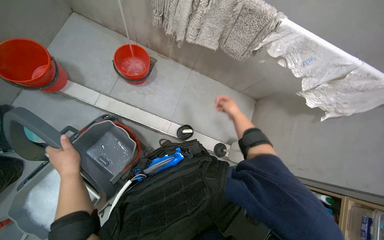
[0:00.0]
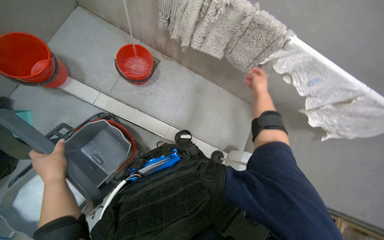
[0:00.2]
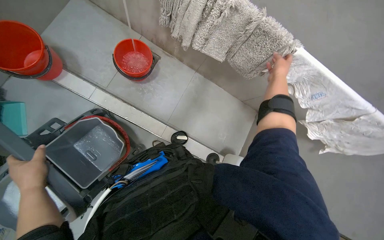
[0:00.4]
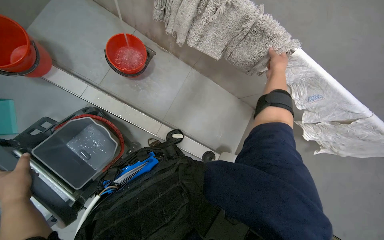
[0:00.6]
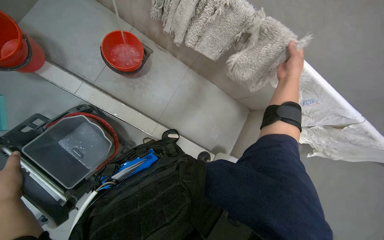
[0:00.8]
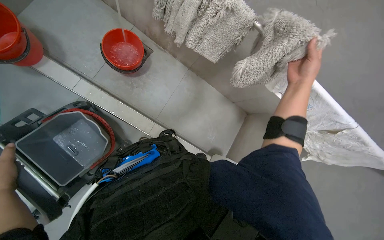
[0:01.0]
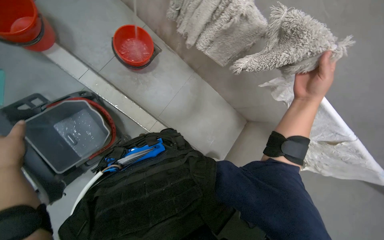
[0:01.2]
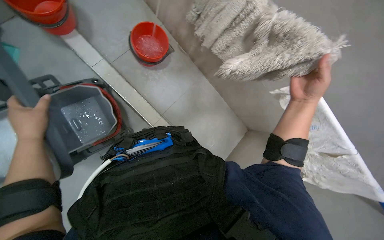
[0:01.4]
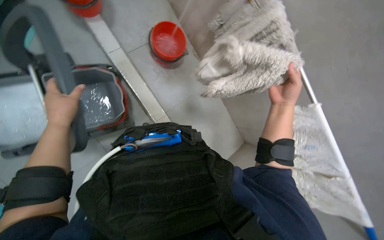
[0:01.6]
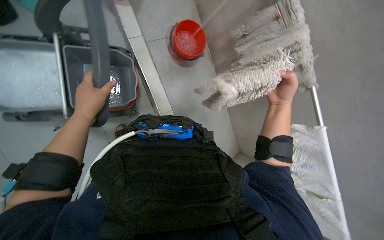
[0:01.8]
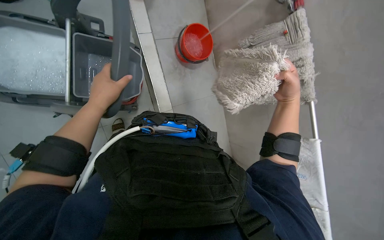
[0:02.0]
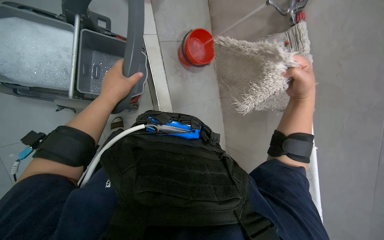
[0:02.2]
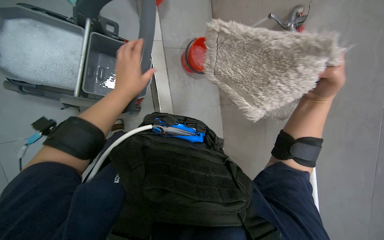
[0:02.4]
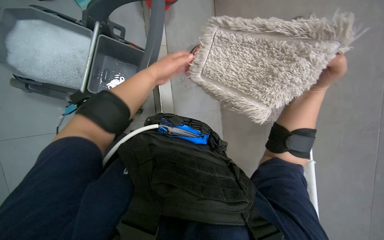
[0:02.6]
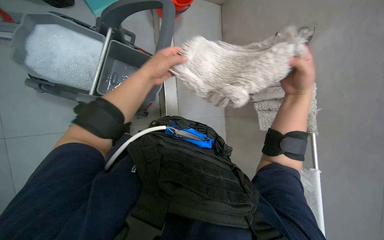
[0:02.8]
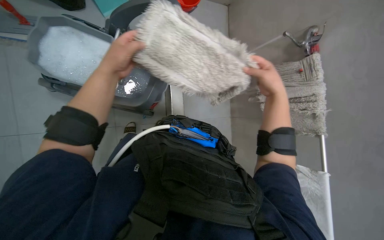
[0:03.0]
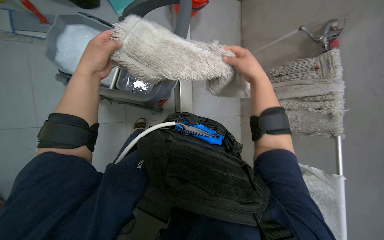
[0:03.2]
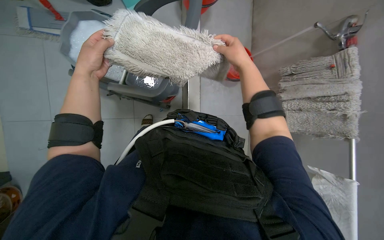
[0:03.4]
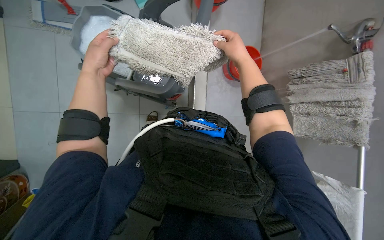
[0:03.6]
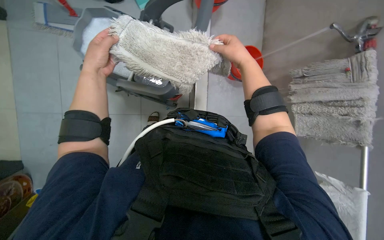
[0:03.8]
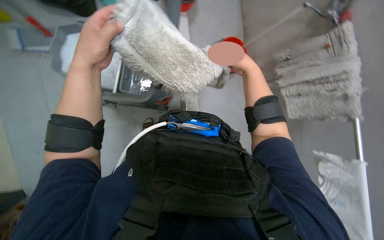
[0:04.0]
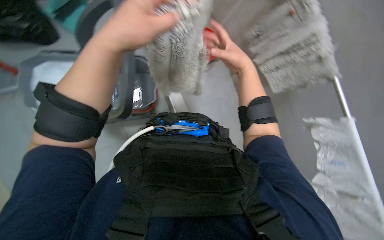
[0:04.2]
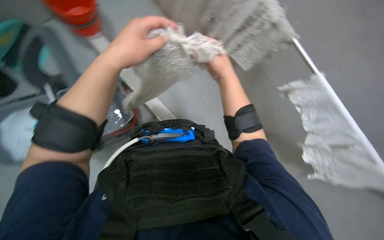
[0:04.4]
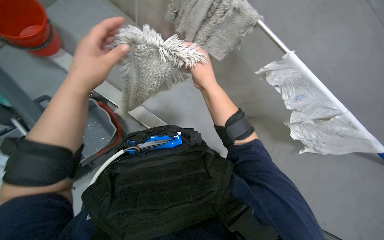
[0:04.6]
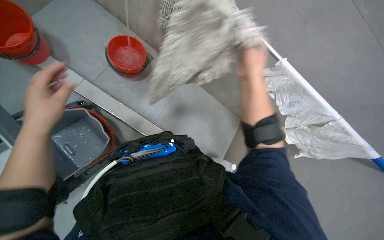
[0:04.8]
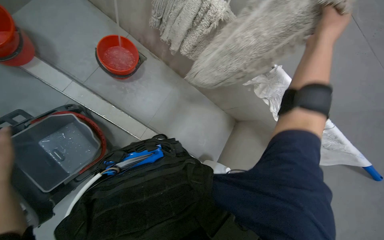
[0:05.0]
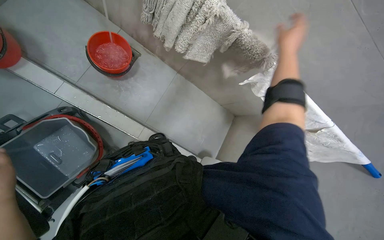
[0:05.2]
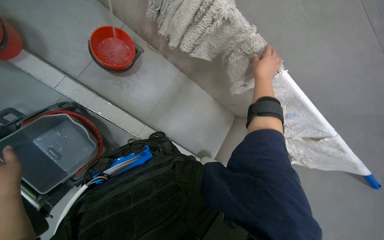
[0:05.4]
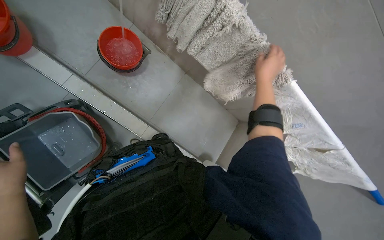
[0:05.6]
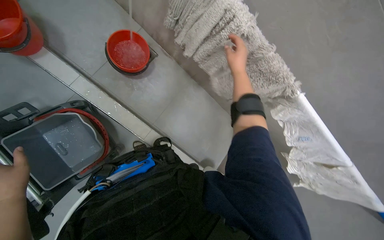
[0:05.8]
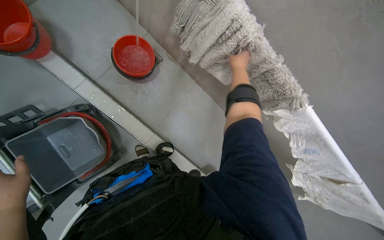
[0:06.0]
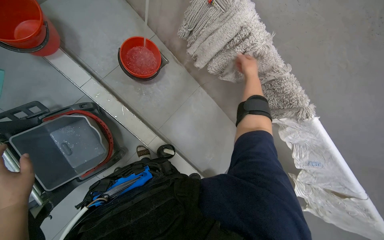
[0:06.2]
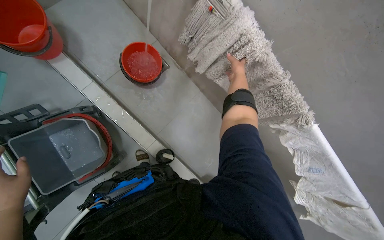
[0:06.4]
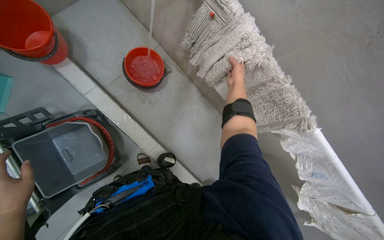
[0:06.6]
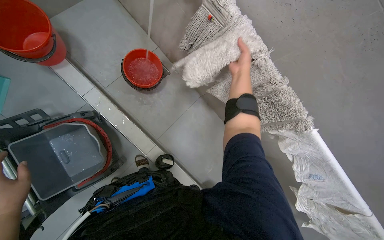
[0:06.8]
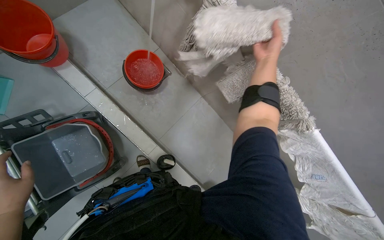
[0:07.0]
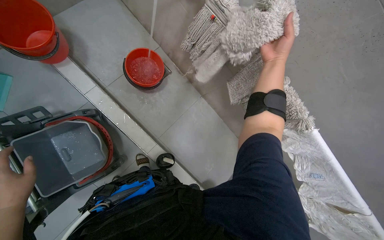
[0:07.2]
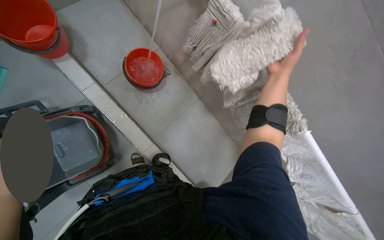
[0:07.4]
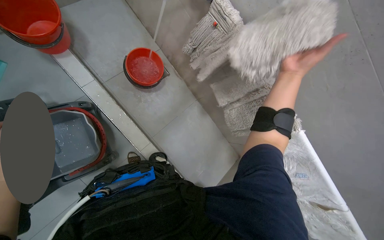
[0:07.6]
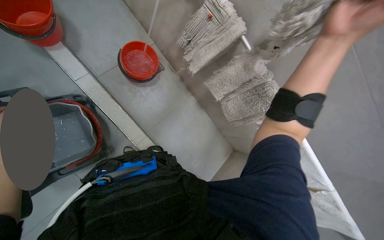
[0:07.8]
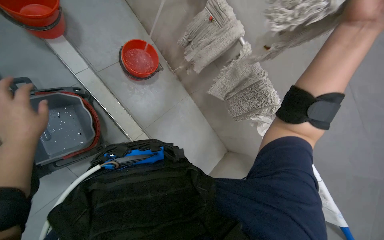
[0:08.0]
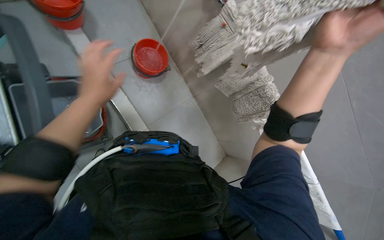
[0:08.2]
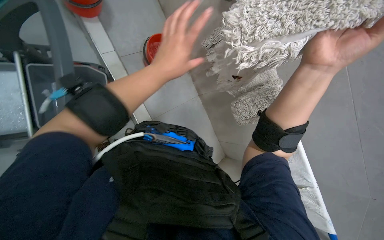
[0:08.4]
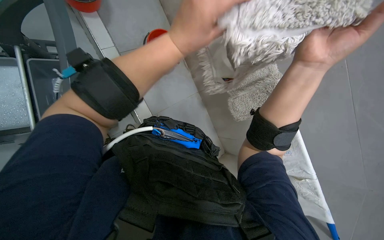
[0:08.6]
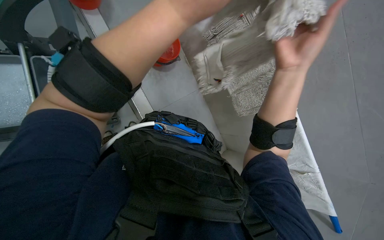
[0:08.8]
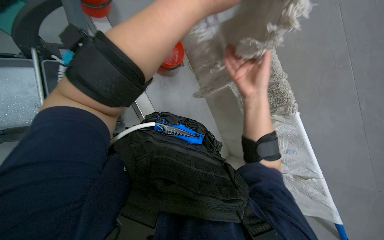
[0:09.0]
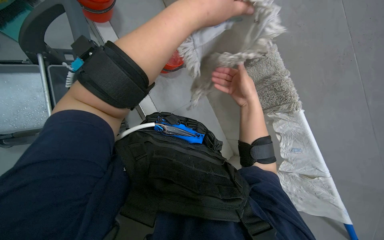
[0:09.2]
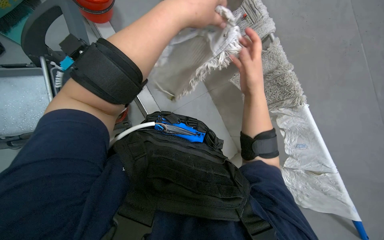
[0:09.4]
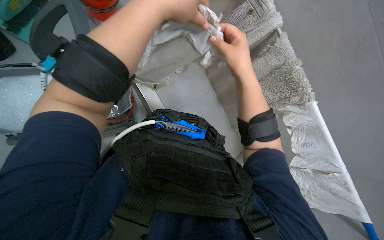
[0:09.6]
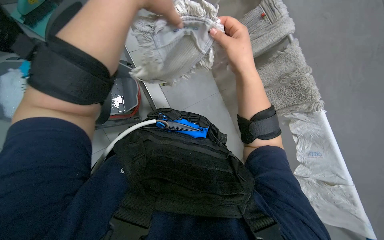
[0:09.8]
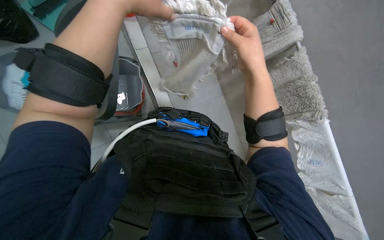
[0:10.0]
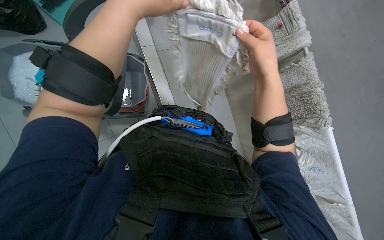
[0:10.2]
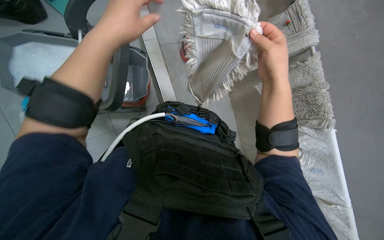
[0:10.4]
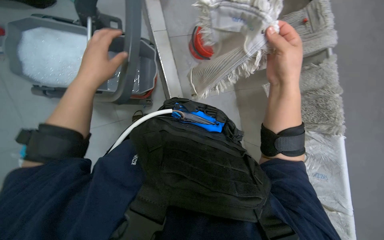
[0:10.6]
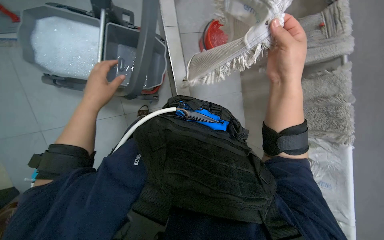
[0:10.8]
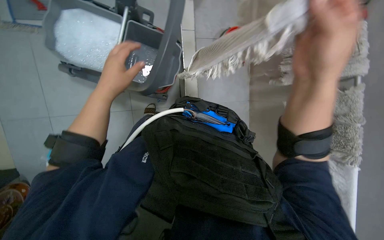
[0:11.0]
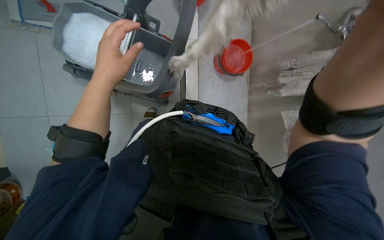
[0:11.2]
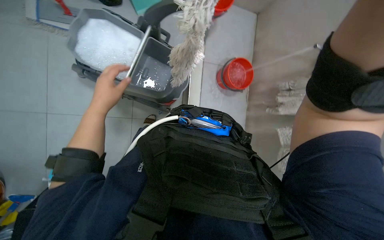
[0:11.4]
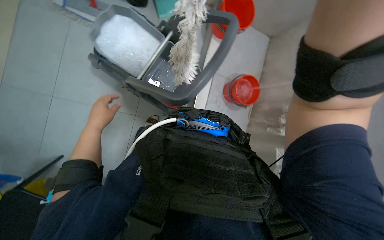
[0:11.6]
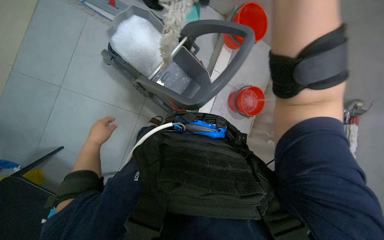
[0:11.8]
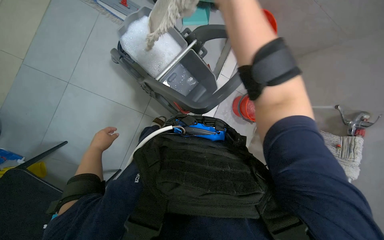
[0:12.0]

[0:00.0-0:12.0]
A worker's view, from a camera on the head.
Job: preparing cleaning supplies.
The whole recording: Preparing cleaning equipment. The worker fills buckets with water, pours them into the cleaning cart, and prepares the mop.
0:00.0 to 0:01.6: The scene rotates clockwise by about 35 degrees.
0:01.6 to 0:03.0: Everything in view rotates approximately 25 degrees clockwise. The left hand heads nearer to the camera, covering roughly 10 cm.
0:03.0 to 0:04.4: The scene turns some 35 degrees counterclockwise in the picture.
0:04.4 to 0:06.0: The right hand shifts about 35 cm up the picture and farther from the camera, and moves about 35 cm to the right and comes back.
0:06.0 to 0:07.6: The right hand moves nearer to the camera, roughly 25 cm.
0:07.6 to 0:09.0: The right hand travels to the left by approximately 15 cm. Meanwhile the left hand shifts about 35 cm to the right and nearer to the camera.
0:10.4 to 0:12.0: The view tilts approximately 15 degrees upward. The scene rotates clockwise by roughly 45 degrees.

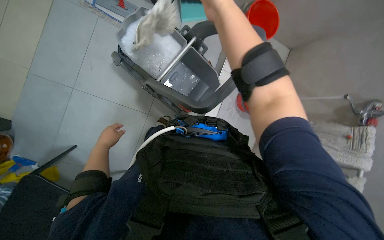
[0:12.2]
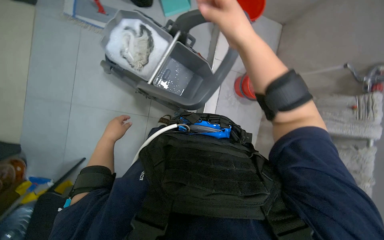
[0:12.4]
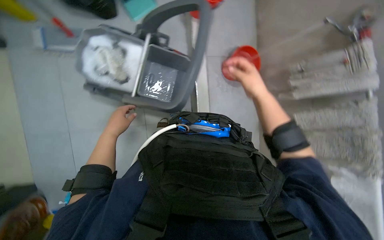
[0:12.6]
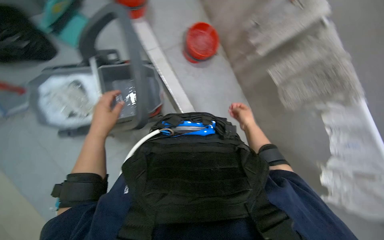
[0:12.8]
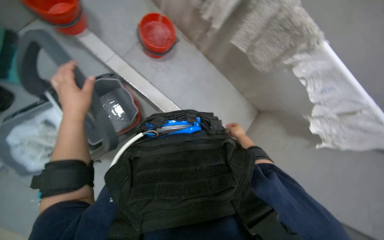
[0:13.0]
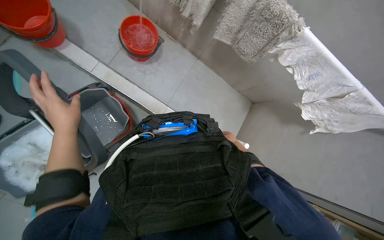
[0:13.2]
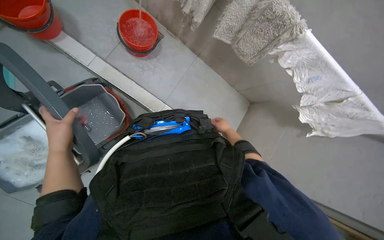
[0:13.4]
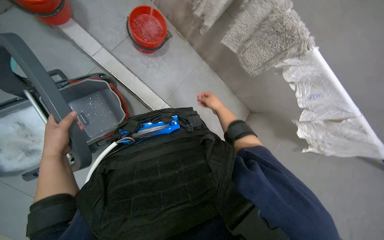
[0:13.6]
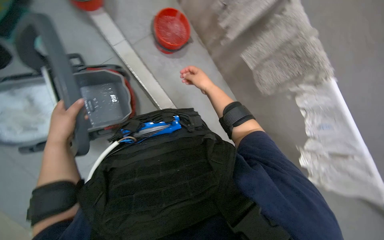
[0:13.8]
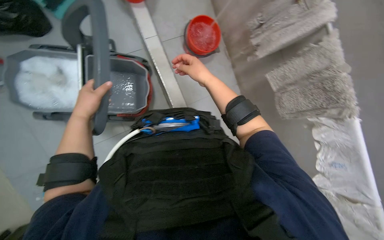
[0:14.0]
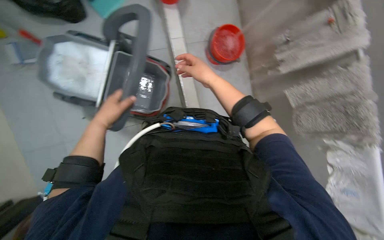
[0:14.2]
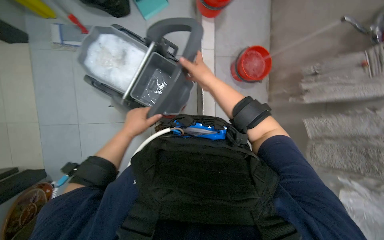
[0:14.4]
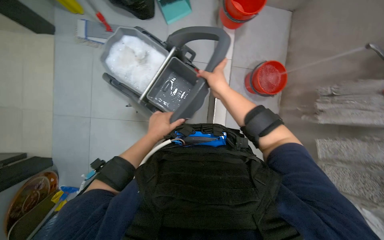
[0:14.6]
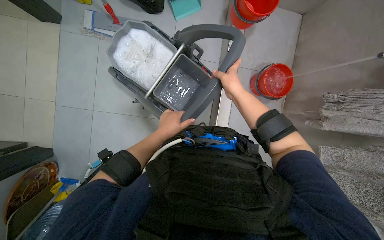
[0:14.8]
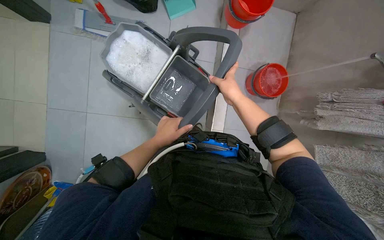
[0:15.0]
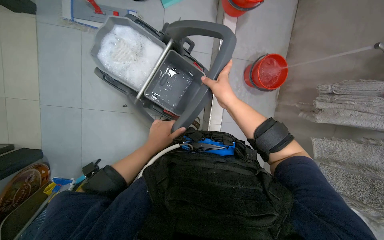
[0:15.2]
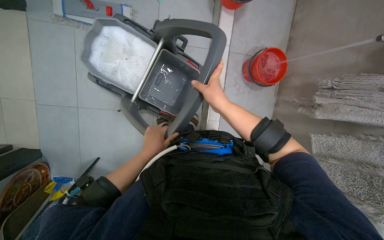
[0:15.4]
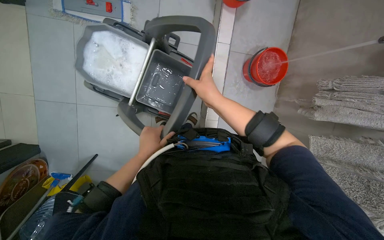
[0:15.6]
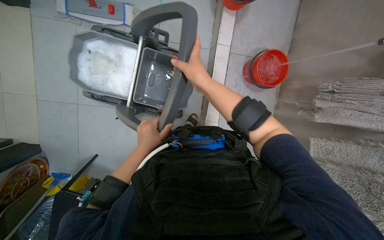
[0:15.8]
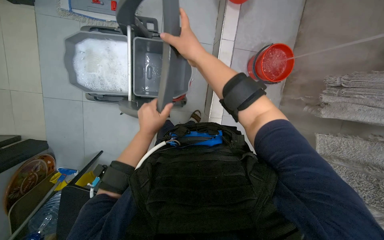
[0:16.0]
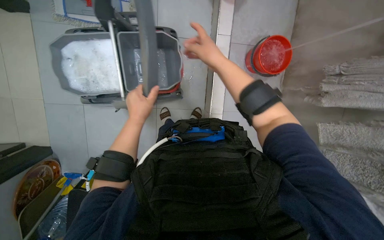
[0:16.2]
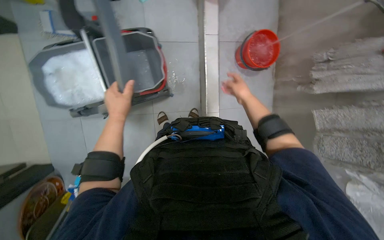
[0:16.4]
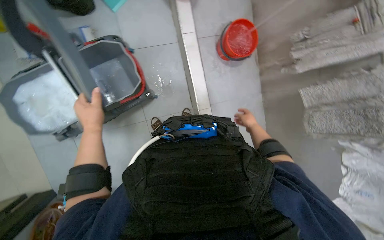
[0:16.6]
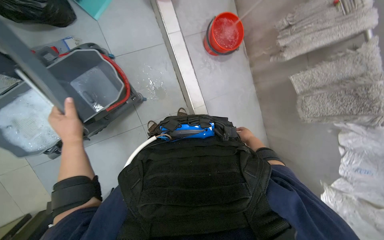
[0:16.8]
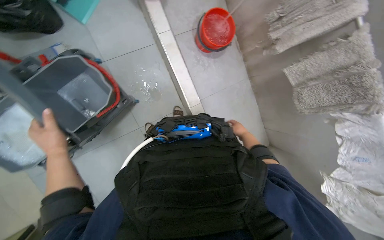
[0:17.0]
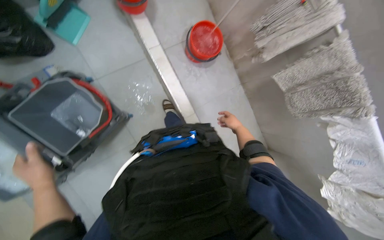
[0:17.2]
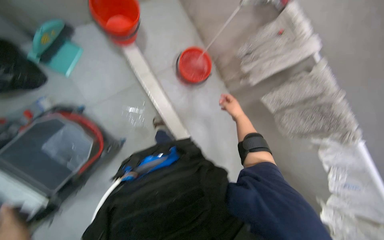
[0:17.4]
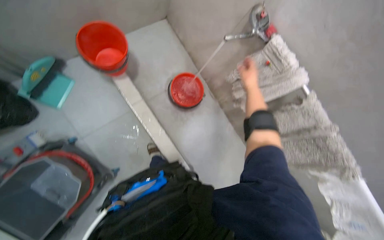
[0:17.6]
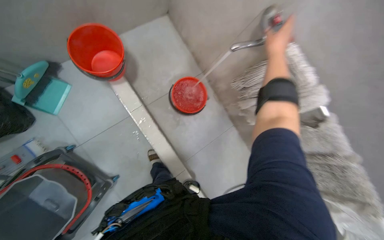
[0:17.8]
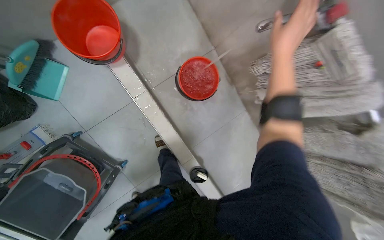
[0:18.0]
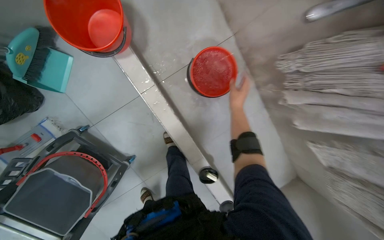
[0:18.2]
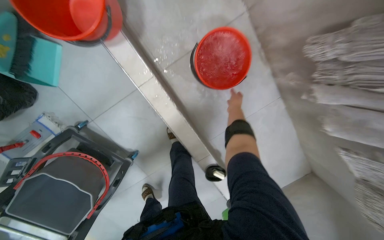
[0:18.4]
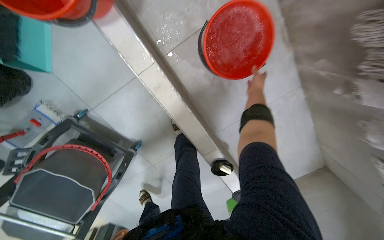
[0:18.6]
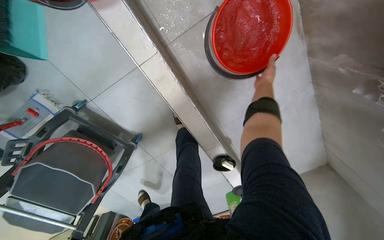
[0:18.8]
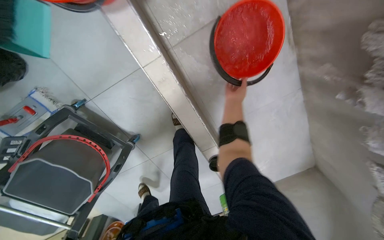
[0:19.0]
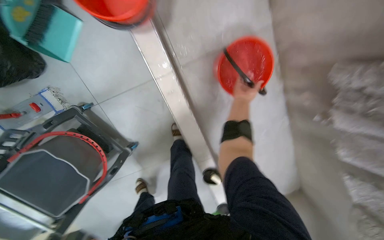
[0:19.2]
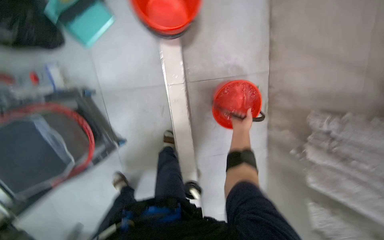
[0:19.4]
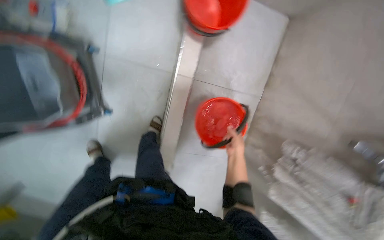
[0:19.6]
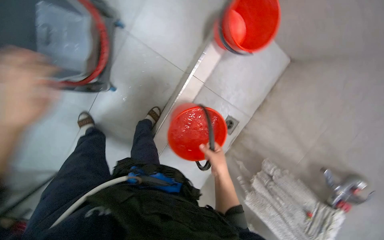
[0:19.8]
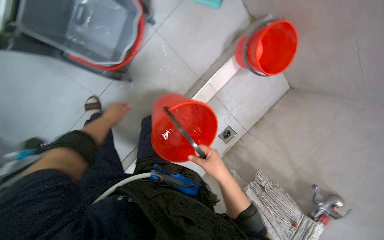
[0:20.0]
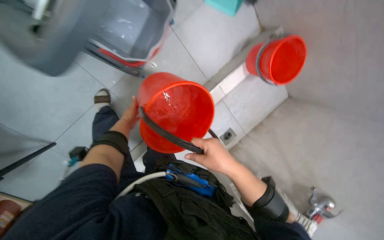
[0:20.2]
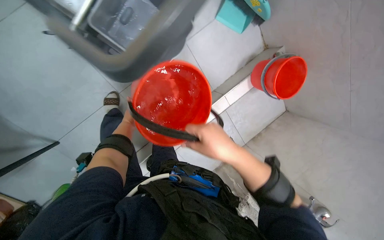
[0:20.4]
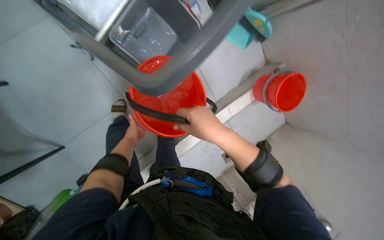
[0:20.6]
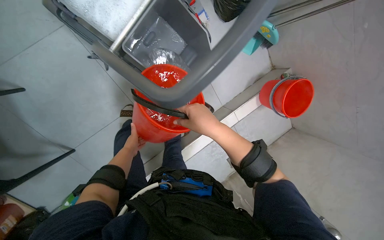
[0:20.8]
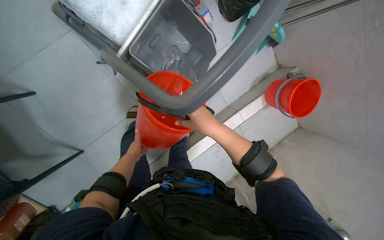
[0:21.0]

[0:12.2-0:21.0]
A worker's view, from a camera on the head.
Job: preparing cleaning supplies.
The whole recording: Preparing cleaning equipment. The worker fills buckets with water, pours them into the cleaning cart, and prepares the mop.
0:12.2 to 0:13.6: The camera pitches downward, by approximately 15 degrees. Everything in view rotates approximately 70 degrees counterclockwise.
0:13.6 to 0:15.2: Everything in view rotates roughly 55 degrees clockwise.
0:15.2 to 0:16.6: The left hand is displaced up the picture by some 10 cm. The right hand travels down the picture, to the right and farther from the camera by approximately 35 cm.
0:16.6 to 0:18.0: The camera is carried roughly 60 cm.
0:18.0 to 0:19.6: The scene turns approximately 45 degrees clockwise in the picture.
0:19.6 to 0:21.0: The head travels approximately 70 cm. The camera is aimed some 20 degrees further to the right. The scene rotates clockwise by some 35 degrees.
